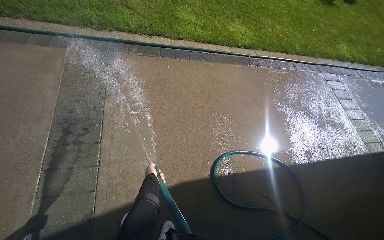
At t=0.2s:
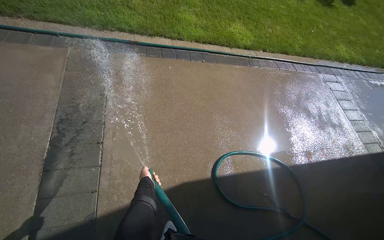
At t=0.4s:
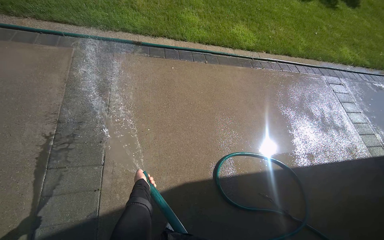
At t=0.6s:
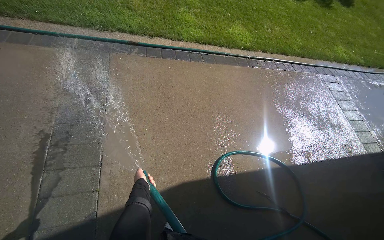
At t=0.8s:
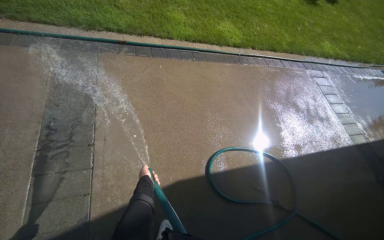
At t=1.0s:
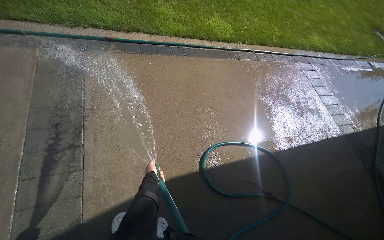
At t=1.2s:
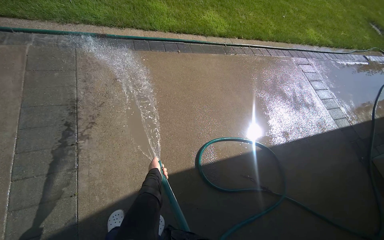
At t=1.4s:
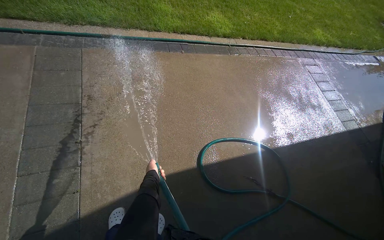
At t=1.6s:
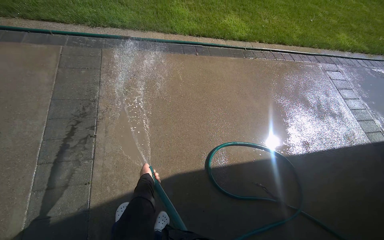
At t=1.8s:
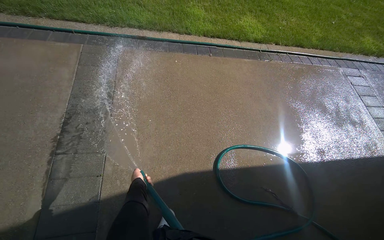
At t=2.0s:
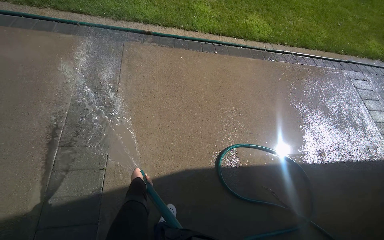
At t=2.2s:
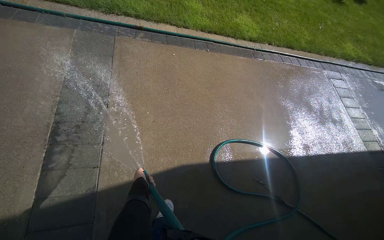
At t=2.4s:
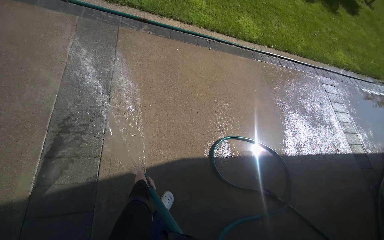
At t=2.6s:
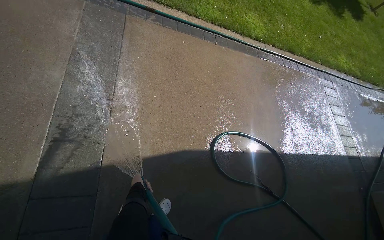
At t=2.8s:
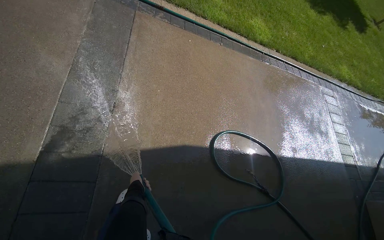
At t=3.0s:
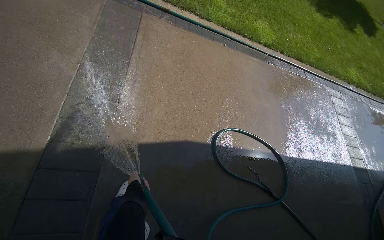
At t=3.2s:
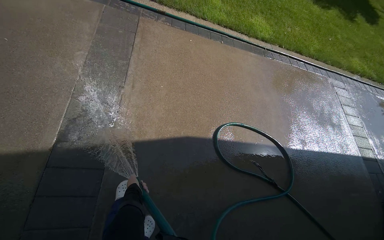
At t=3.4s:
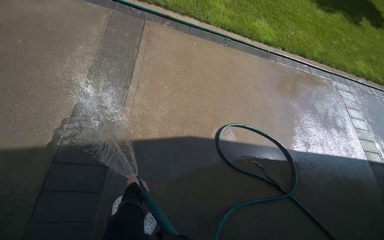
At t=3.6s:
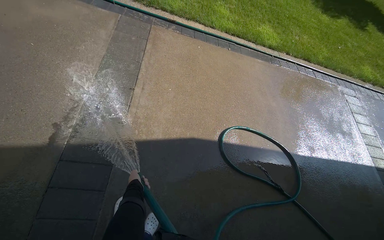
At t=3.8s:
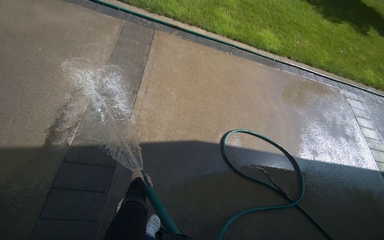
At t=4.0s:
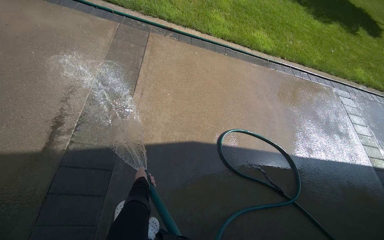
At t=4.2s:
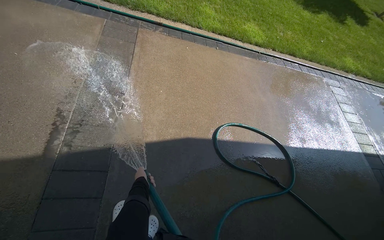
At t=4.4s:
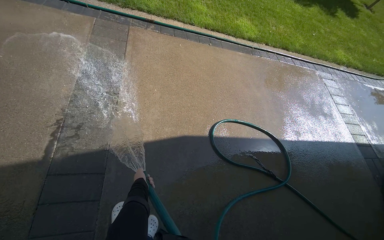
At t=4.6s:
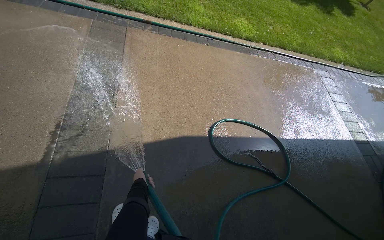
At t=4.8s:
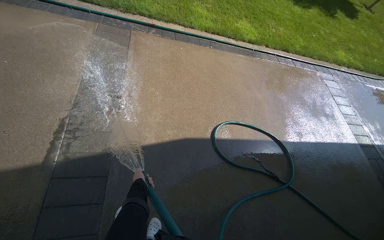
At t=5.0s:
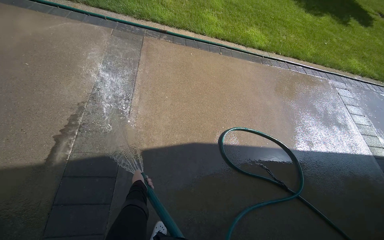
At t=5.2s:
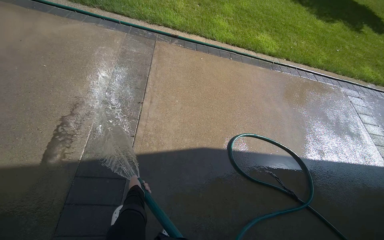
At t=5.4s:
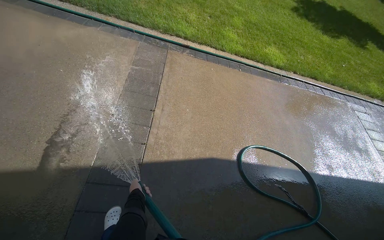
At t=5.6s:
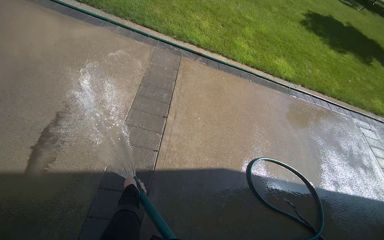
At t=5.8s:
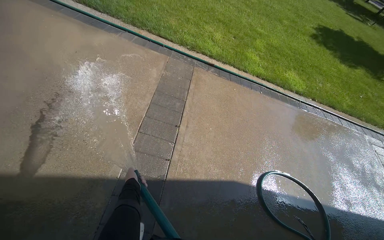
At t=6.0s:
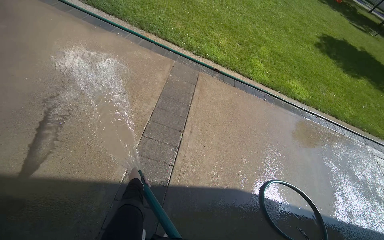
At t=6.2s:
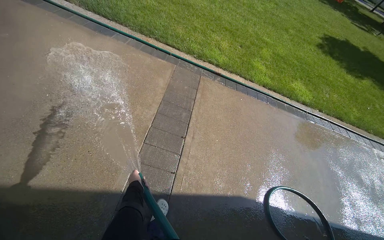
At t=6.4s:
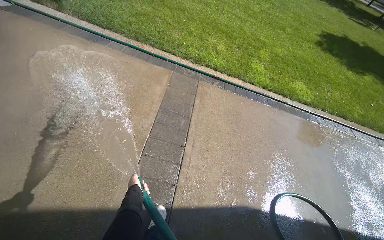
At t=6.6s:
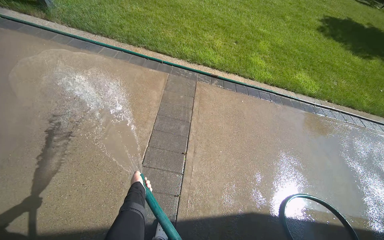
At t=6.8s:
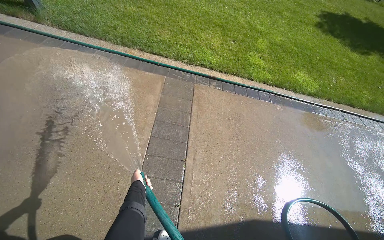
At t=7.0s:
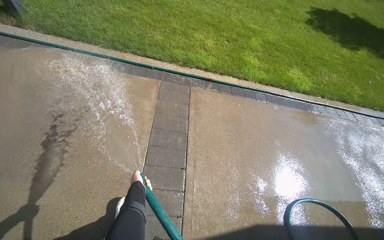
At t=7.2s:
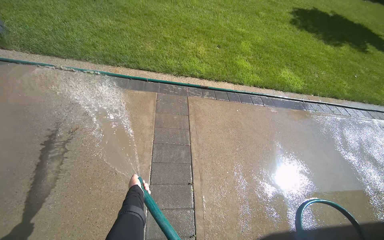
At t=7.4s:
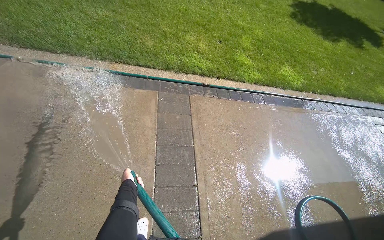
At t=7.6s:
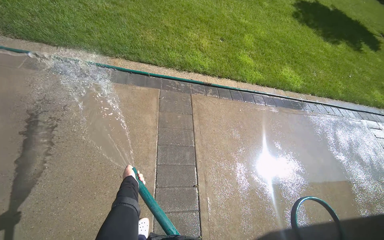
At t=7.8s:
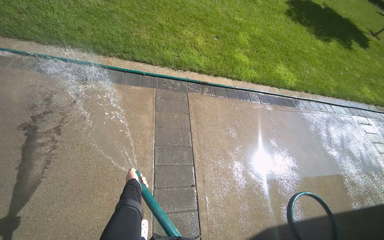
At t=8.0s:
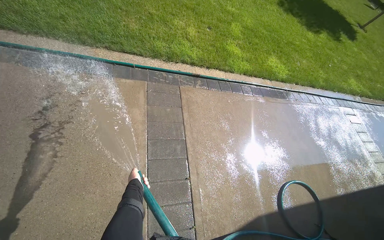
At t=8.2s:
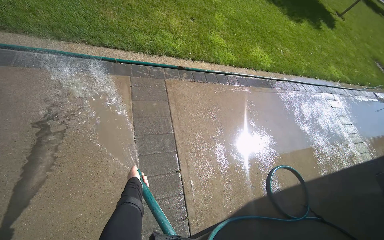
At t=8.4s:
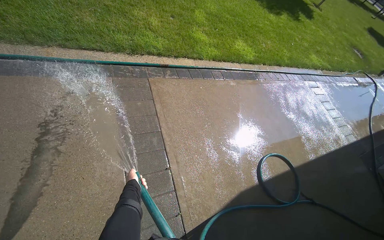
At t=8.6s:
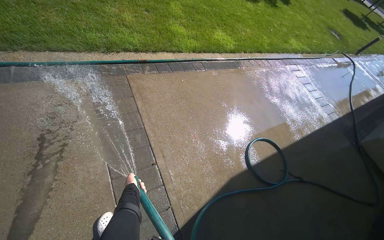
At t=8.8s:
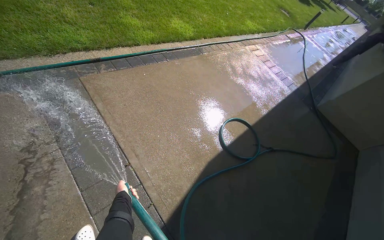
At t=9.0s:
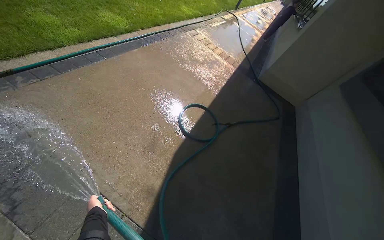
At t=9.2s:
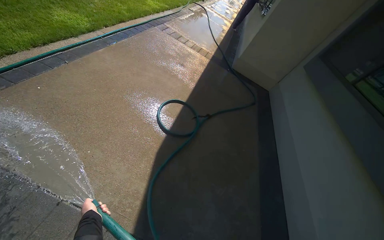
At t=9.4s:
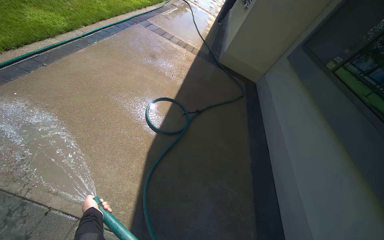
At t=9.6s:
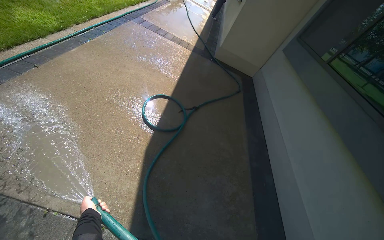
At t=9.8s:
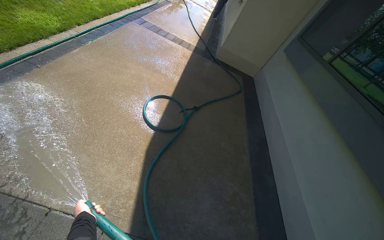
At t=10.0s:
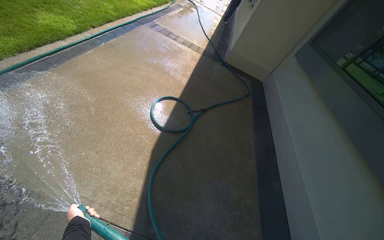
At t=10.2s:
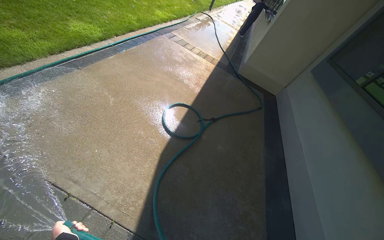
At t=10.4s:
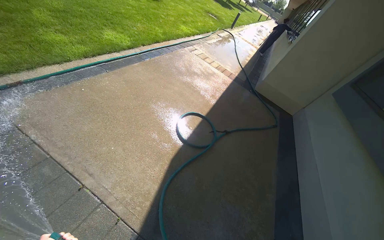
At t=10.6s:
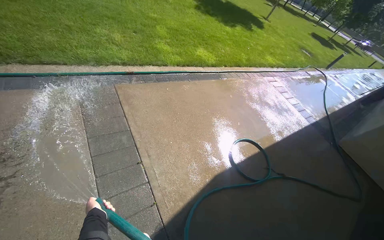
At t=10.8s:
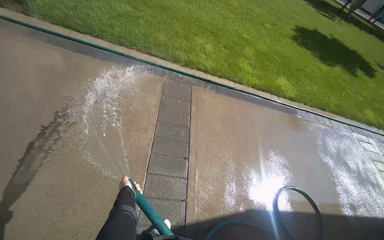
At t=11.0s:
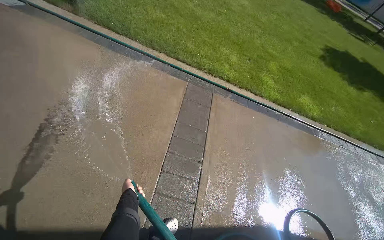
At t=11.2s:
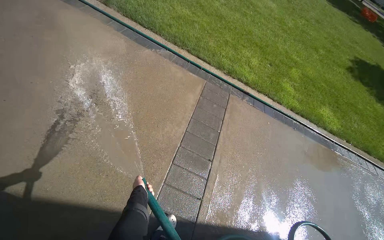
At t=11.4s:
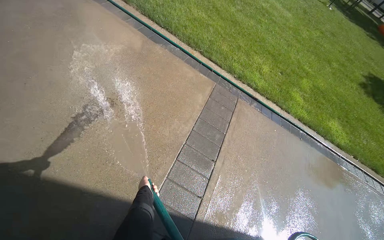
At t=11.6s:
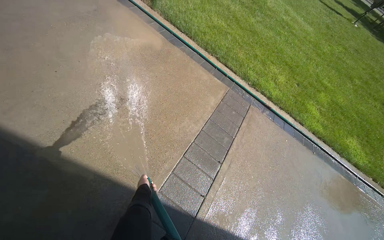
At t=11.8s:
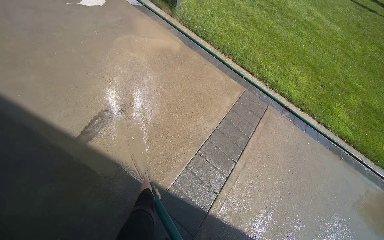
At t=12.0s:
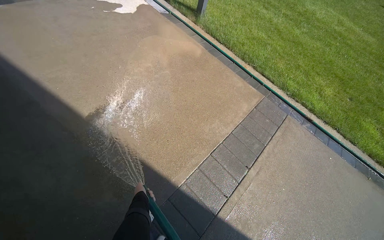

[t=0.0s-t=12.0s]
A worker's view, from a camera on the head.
Job: sweeping floor.
The whole recording: Rinsing concrete ground. The worker rinses the concrete ground with a hose.
t=4.4s to t=6.0s: The camera is carried to the left, some 60 cm.
t=6.0s to t=7.6s: The camera travels approximately 80 cm.
t=7.6s to t=9.0s: The wearer moves approximately 50 cm. The head rotates roughly 55 degrees to the right.
t=10.4s to t=12.0s: The camera is carried roughly 50 cm. The head turns to the left by roughly 100 degrees. The view tilts some 20 degrees upward.

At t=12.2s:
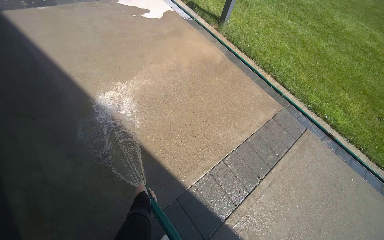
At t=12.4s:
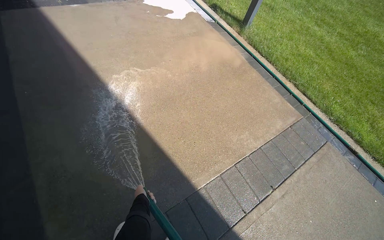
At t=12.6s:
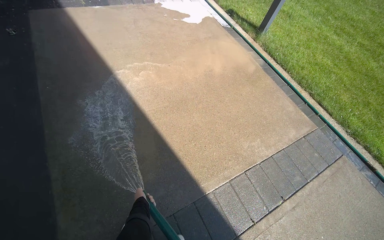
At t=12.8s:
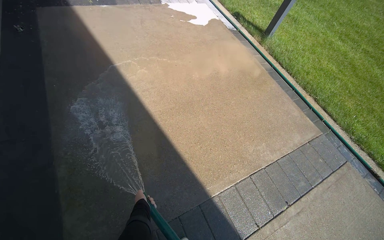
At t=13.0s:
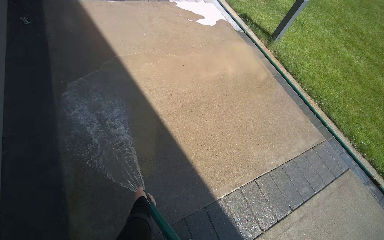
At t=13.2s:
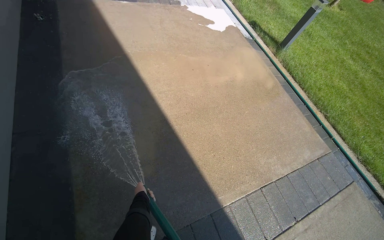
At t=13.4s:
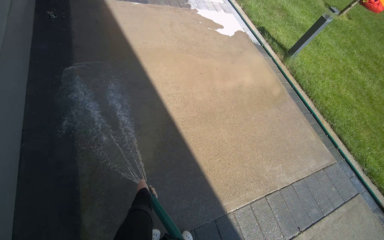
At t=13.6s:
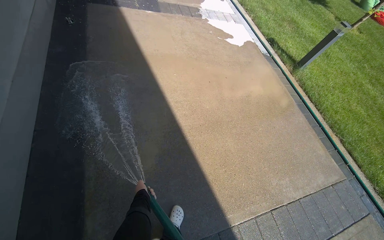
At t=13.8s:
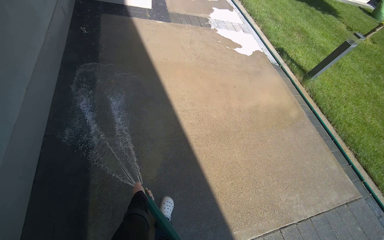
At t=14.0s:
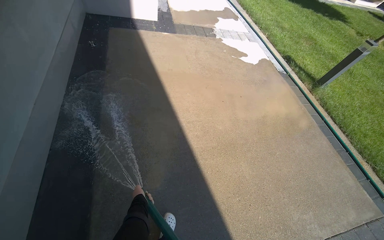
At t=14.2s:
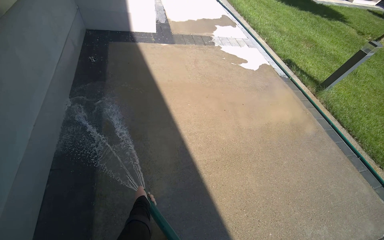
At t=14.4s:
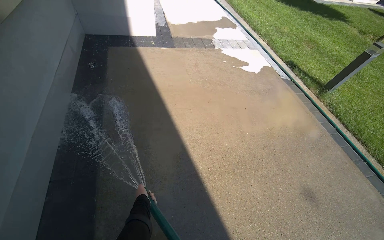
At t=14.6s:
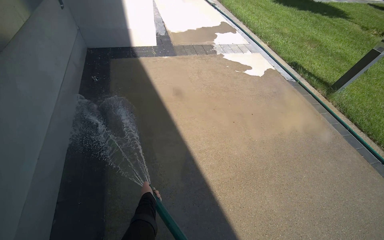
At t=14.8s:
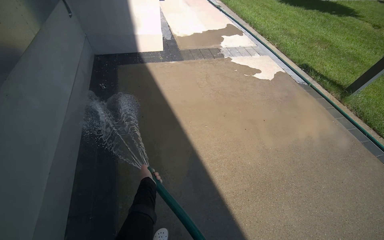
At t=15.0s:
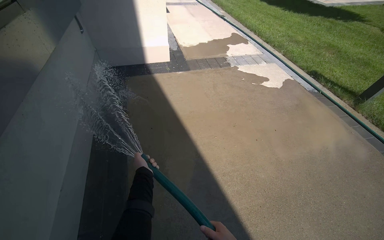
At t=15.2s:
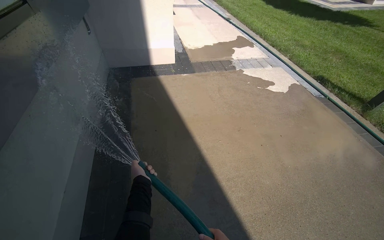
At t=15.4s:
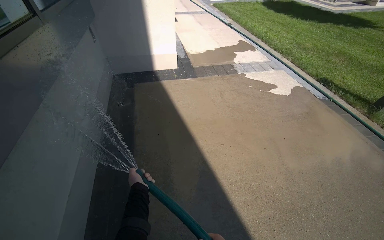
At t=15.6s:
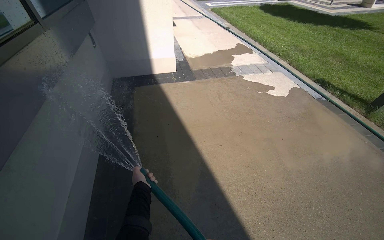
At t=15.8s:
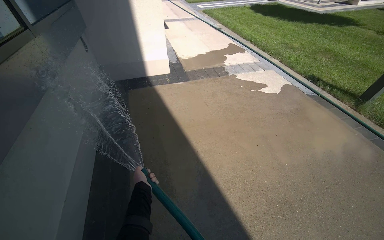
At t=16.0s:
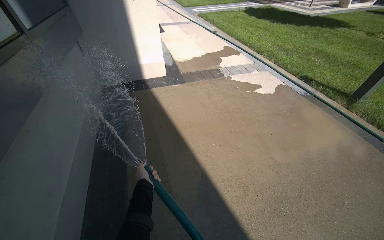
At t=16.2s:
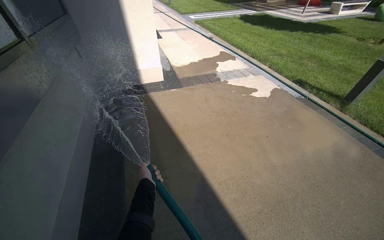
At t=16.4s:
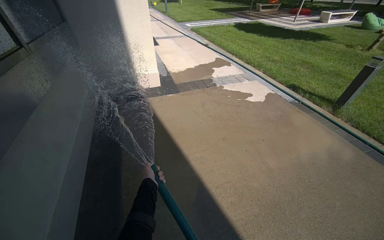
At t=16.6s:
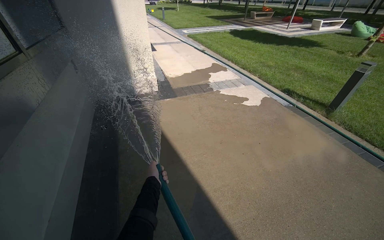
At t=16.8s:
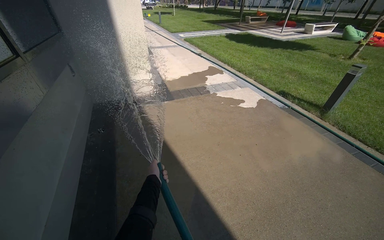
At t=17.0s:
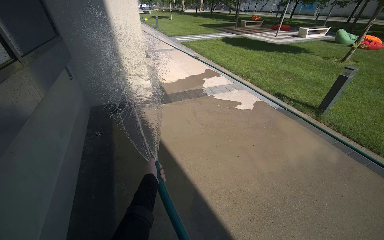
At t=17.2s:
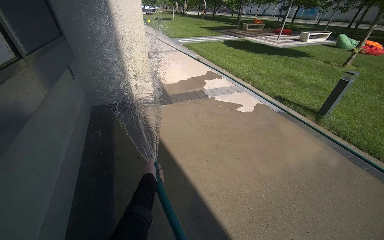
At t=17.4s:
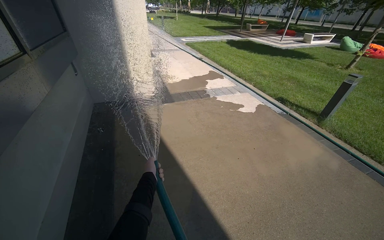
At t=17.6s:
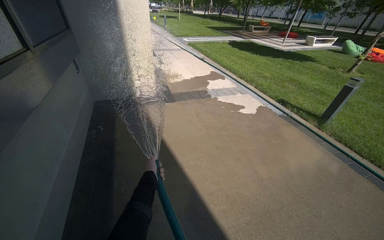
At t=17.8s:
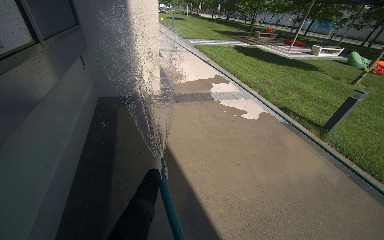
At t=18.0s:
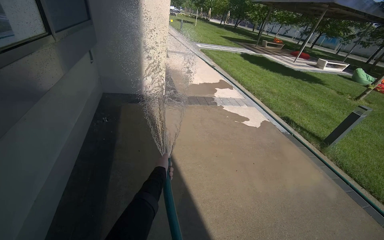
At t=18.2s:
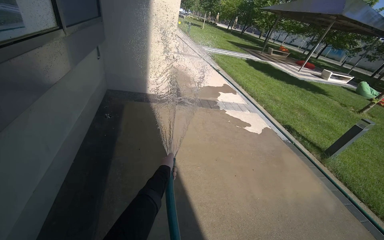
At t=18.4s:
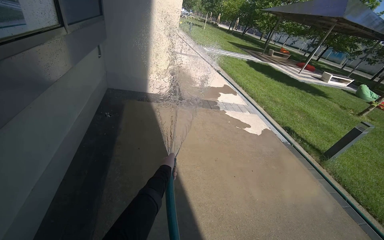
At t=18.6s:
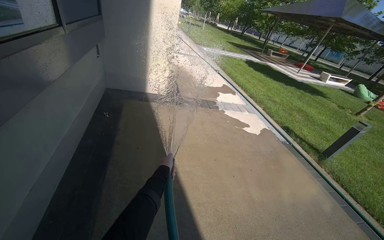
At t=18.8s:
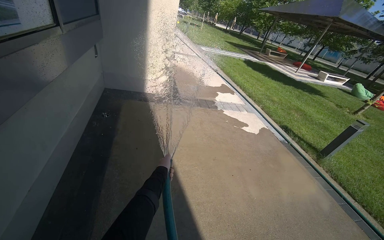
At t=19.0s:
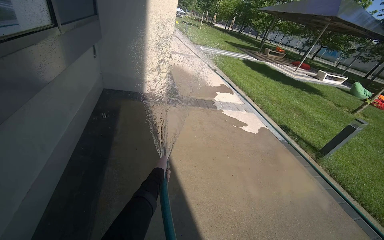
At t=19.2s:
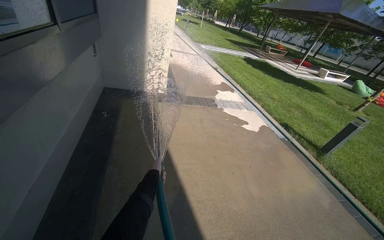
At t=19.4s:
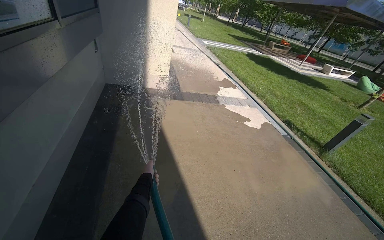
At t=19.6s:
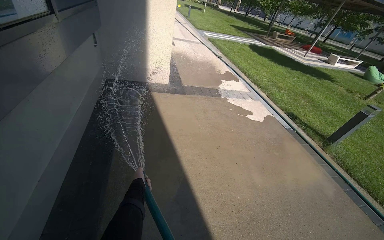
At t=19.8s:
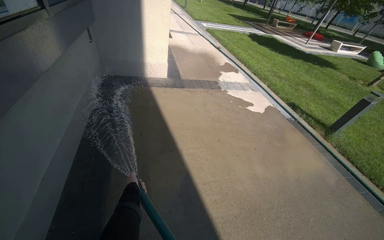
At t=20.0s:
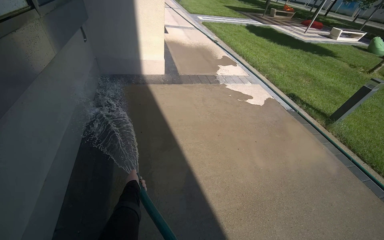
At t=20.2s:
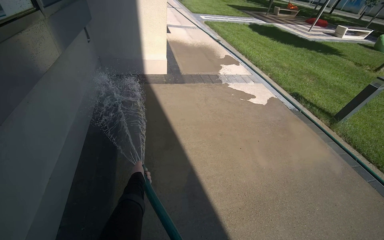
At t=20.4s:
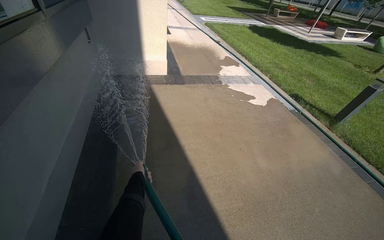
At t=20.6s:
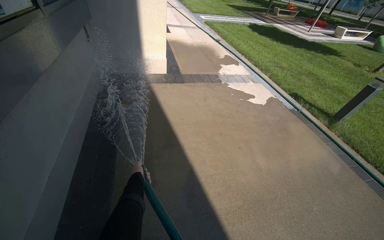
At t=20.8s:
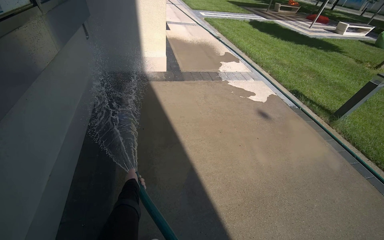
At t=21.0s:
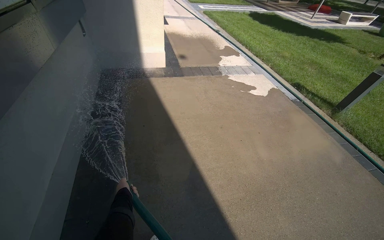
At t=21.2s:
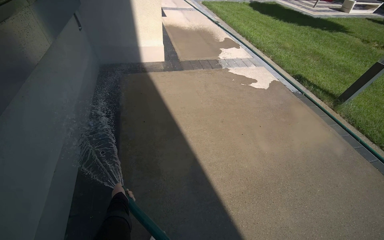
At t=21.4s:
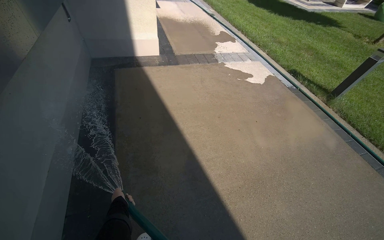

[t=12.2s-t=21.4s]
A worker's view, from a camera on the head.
Job: sweeping floor.
The whole recording: Rinsing concrete ground. The worker rinses the concrete ground with a hose.
t=12.2s to t=13.8s: The wearer moves to the left, some 50 cm.
t=13.8s to t=15.2s: The camera travels about 60 cm.
t=18.4s to t=19.8s: The left hand heads down the picture and to the left, covering some 20 cm.
t=19.8s to t=21.4s: The left hand travels to the left by some 10 cm.
